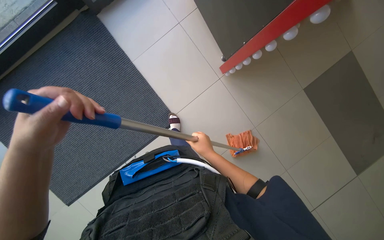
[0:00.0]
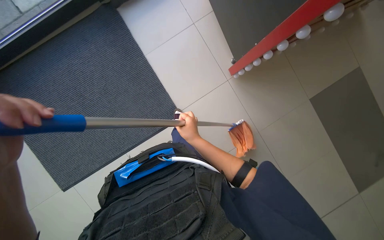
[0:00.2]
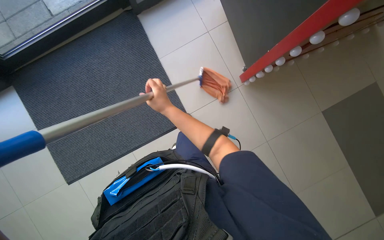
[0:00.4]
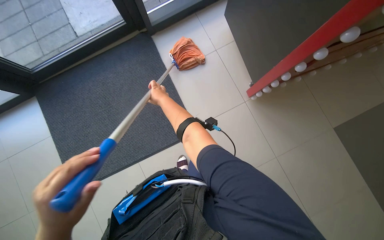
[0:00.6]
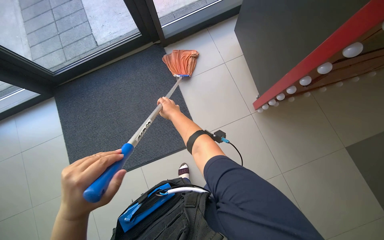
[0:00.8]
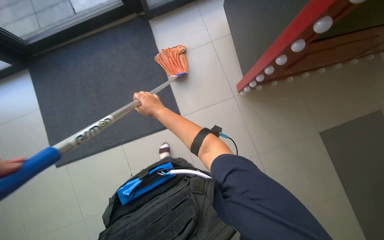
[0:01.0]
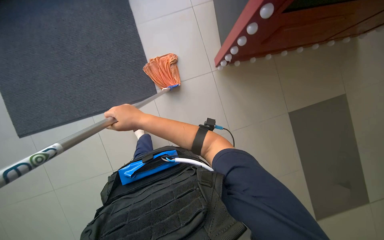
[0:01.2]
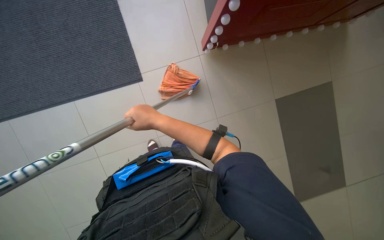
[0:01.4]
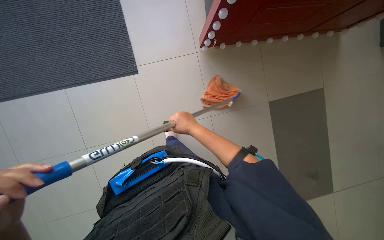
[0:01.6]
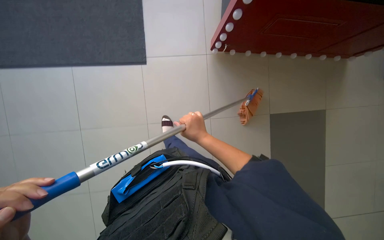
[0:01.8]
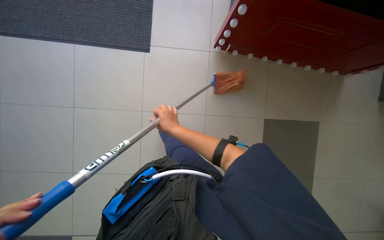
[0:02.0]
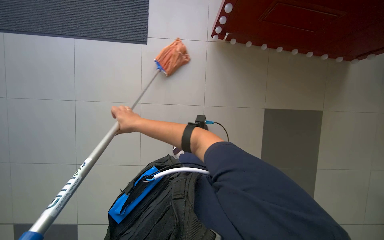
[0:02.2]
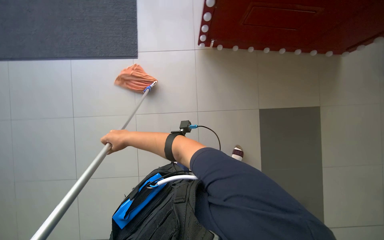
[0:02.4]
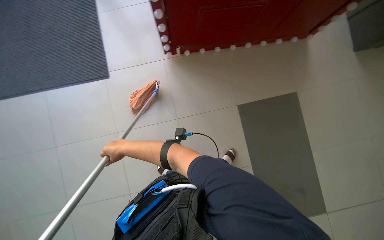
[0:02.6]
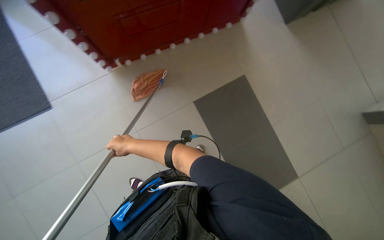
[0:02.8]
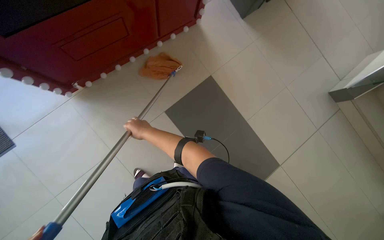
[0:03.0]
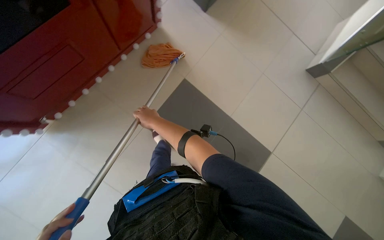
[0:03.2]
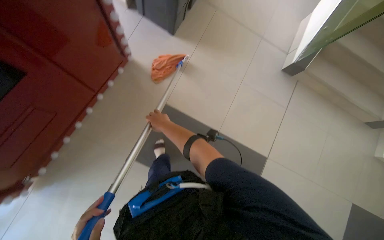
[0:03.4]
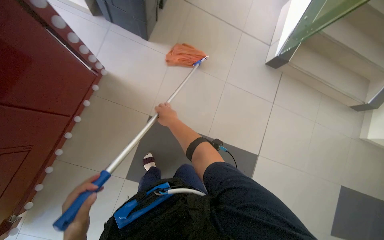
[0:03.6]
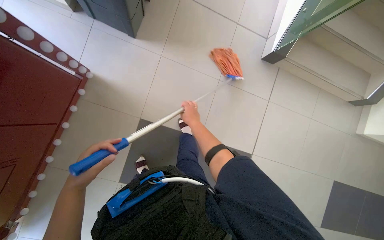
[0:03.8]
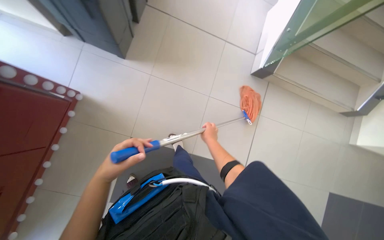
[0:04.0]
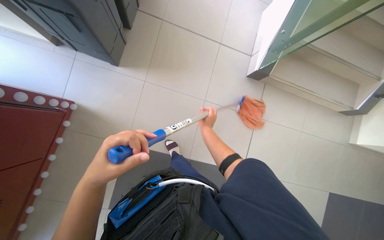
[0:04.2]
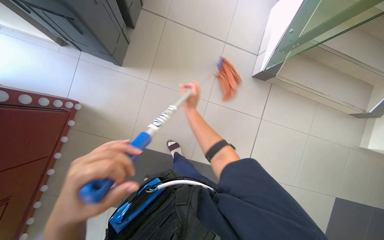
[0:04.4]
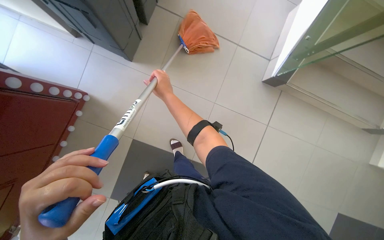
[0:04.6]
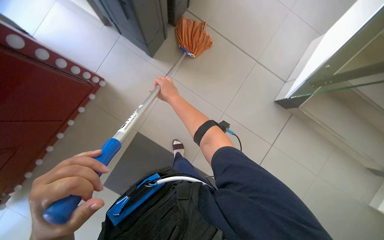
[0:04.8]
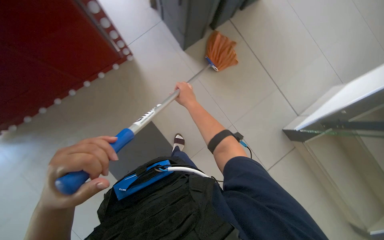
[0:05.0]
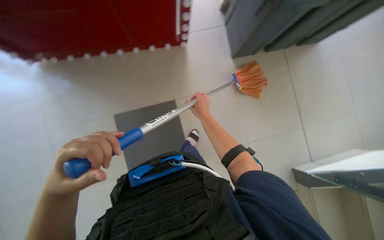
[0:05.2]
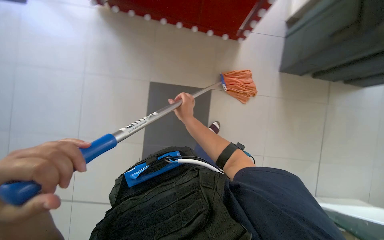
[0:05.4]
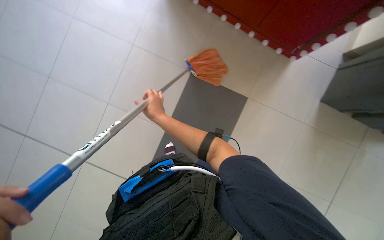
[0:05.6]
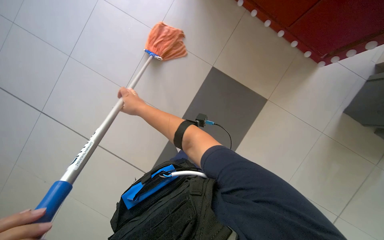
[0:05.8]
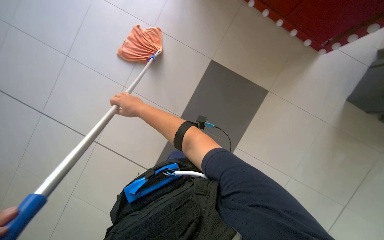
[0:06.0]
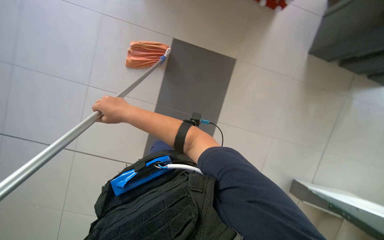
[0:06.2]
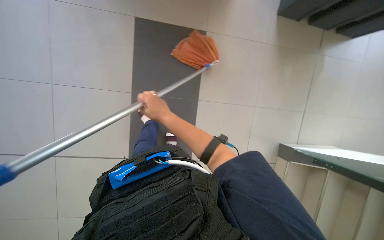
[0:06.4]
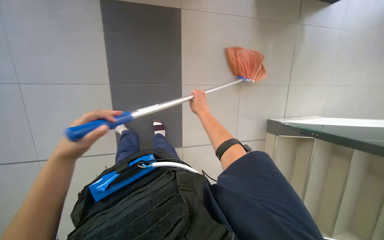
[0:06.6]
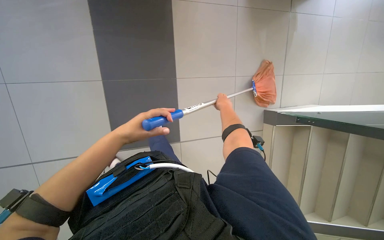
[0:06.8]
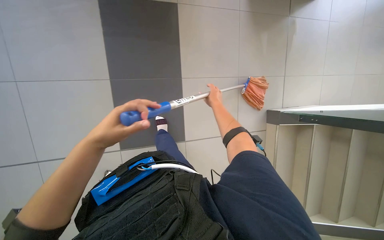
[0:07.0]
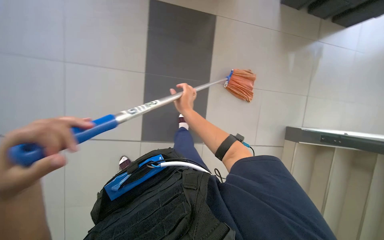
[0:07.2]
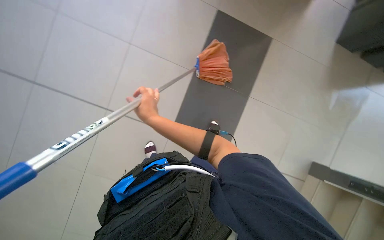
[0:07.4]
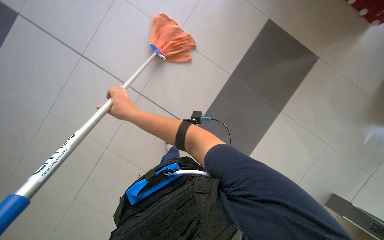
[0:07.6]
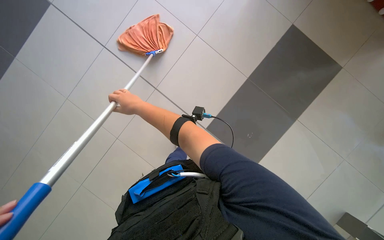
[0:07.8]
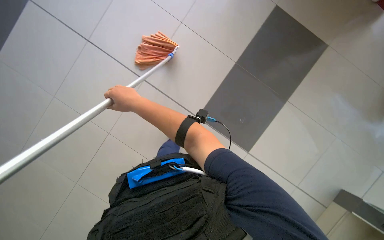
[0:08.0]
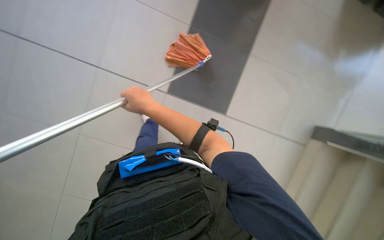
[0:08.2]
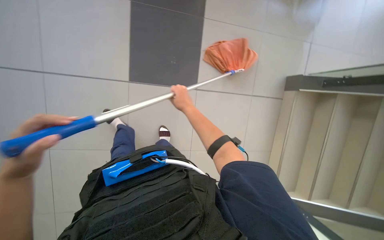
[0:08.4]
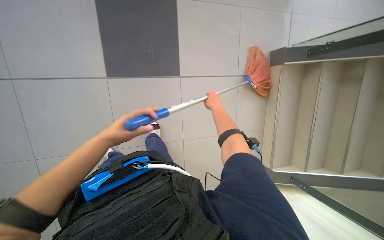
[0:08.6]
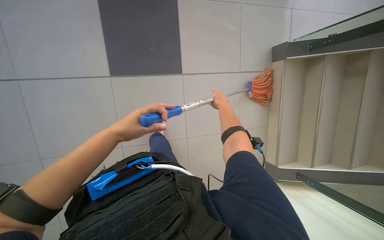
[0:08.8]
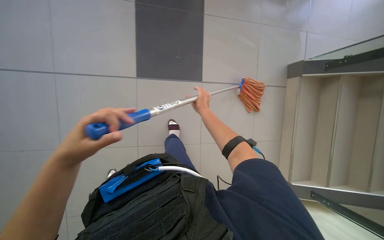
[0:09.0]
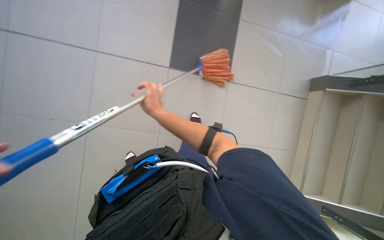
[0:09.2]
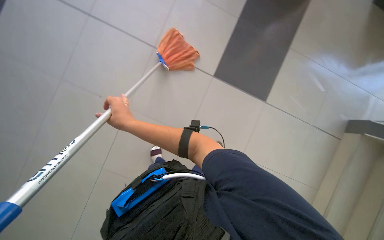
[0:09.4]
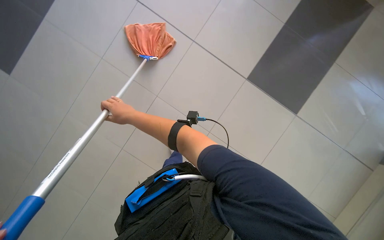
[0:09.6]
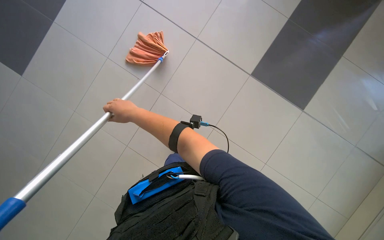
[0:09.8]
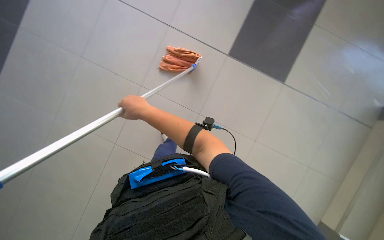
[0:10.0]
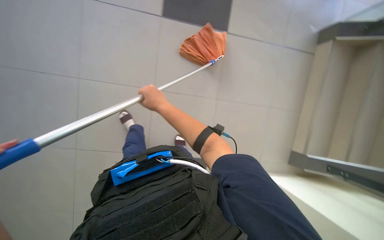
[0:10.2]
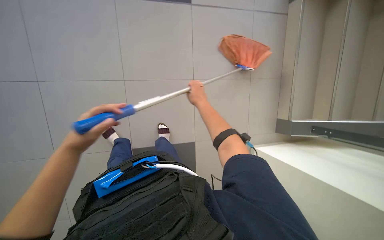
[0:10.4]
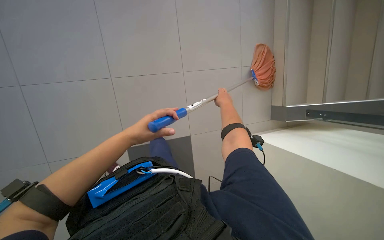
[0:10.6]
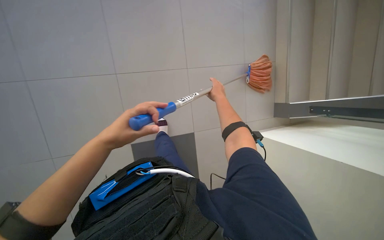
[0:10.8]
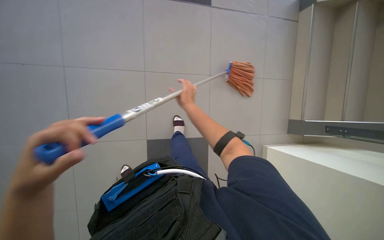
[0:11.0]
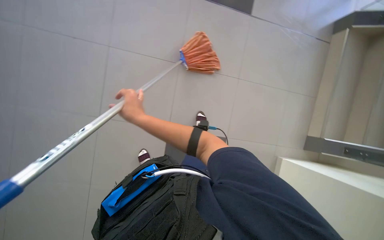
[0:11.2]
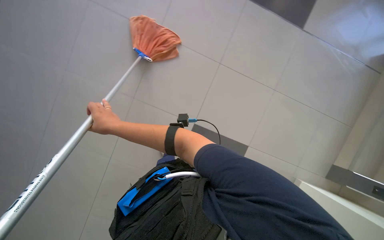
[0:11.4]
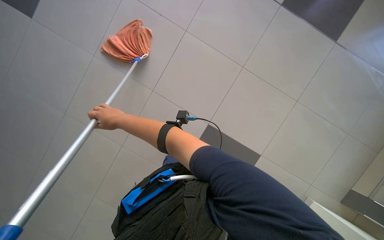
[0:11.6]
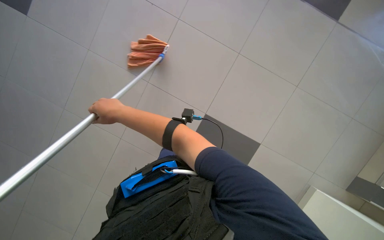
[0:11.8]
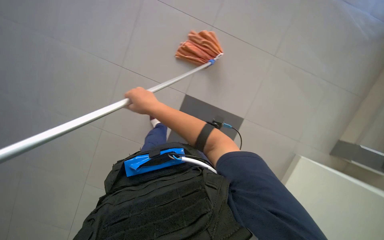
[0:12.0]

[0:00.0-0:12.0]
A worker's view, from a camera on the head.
Job: mopping floor.
The whole recording: Mopping tiled floor. The worker mops the tiled floor using a long-handled mop.
0:00.0 to 0:01.6: The right hand moves some 10 cm to the left and comes back.
0:01.6 to 0:03.0: The head travels about 50 cm. The scene turns approximately 25 degrees counterclockwise in the picture.
0:03.0 to 0:04.4: The camera is carried about 50 cm.
0:04.4 to 0:06.0: The scene rotates clockwise by roughly 40 degrees.
0:06.0 to 0:07.6: The right hand travels to the right and back again, approximately 30 cm each way.
0:07.6 to 0:09.0: The right hand moves to the right and farther from the camera, about 25 cm.

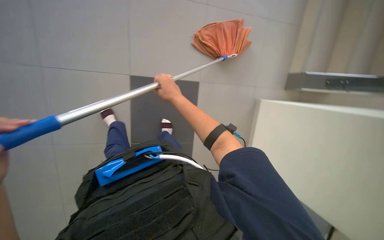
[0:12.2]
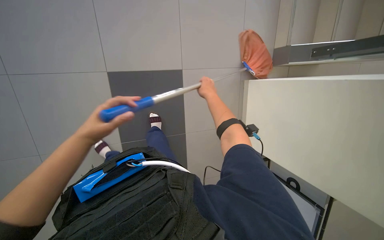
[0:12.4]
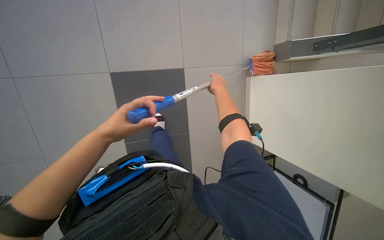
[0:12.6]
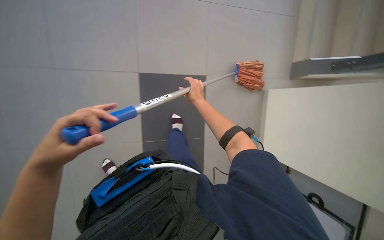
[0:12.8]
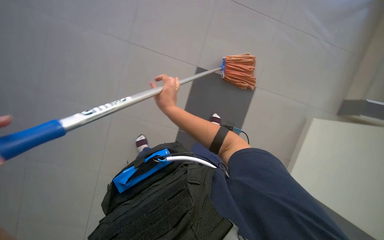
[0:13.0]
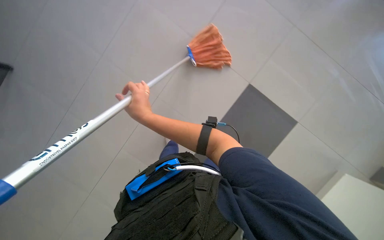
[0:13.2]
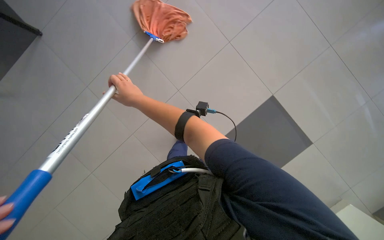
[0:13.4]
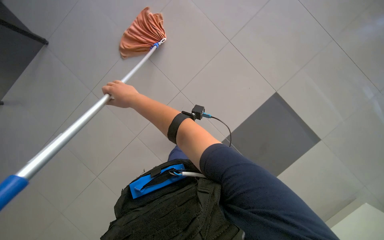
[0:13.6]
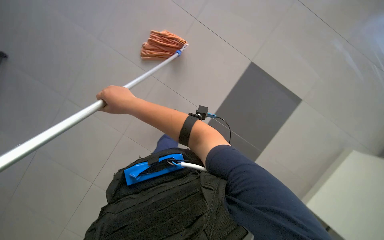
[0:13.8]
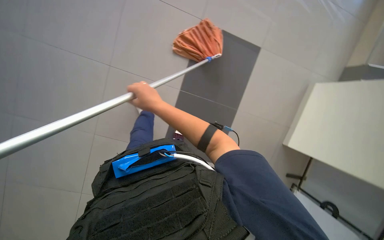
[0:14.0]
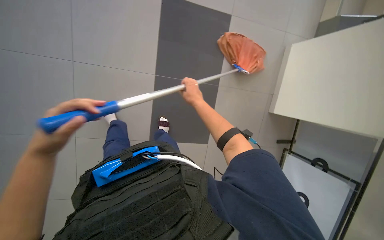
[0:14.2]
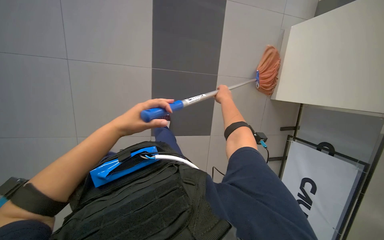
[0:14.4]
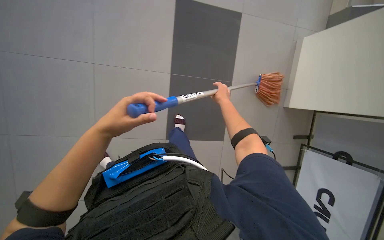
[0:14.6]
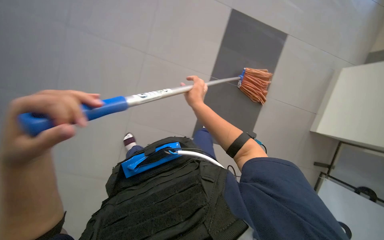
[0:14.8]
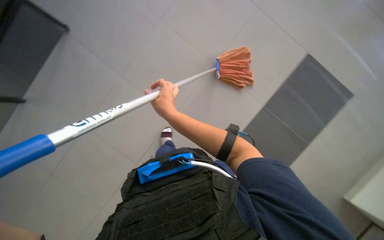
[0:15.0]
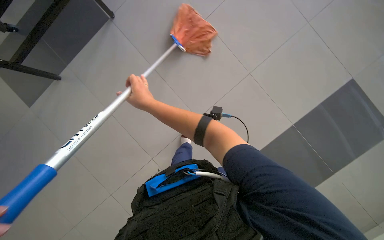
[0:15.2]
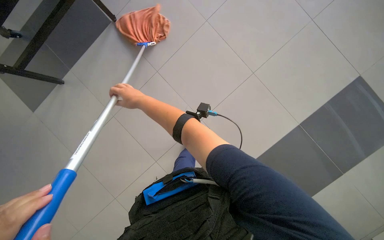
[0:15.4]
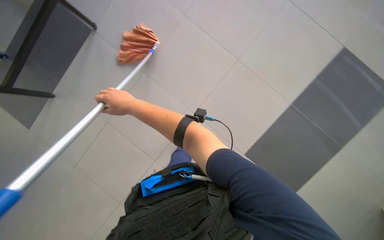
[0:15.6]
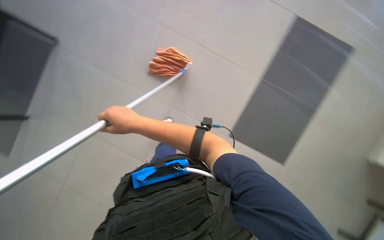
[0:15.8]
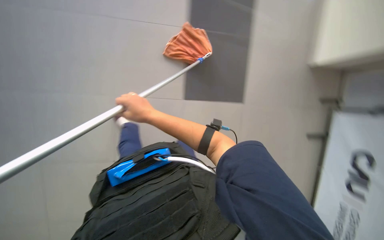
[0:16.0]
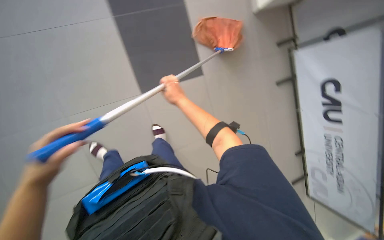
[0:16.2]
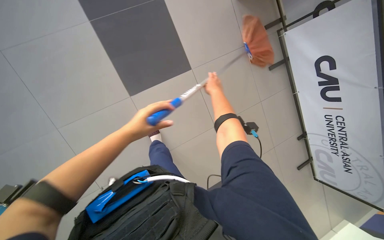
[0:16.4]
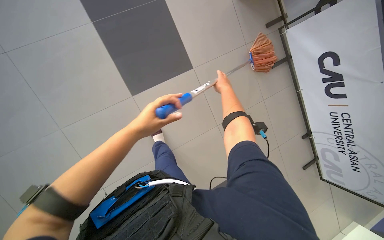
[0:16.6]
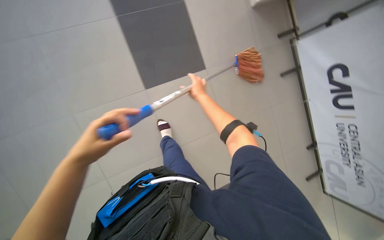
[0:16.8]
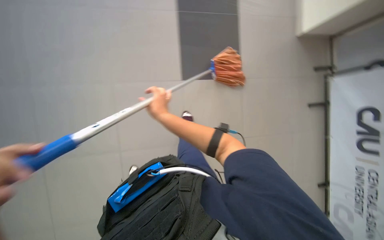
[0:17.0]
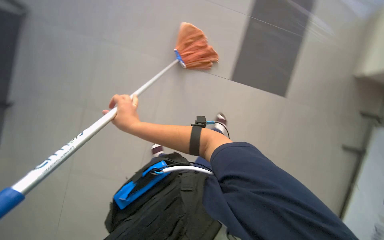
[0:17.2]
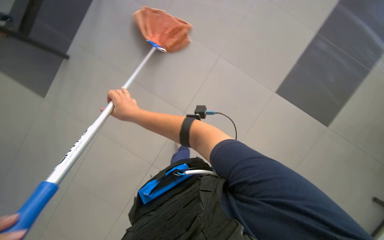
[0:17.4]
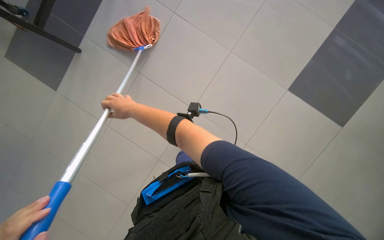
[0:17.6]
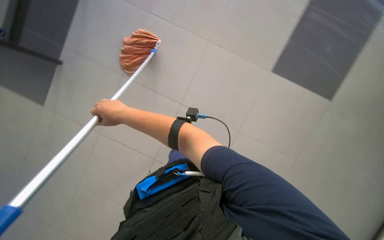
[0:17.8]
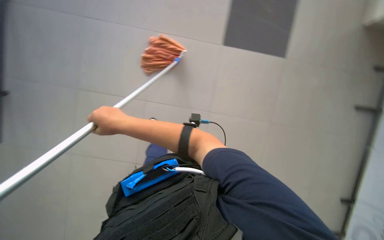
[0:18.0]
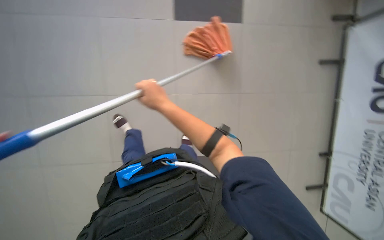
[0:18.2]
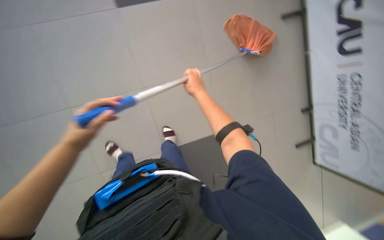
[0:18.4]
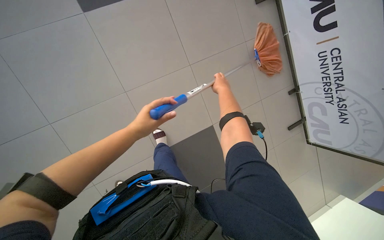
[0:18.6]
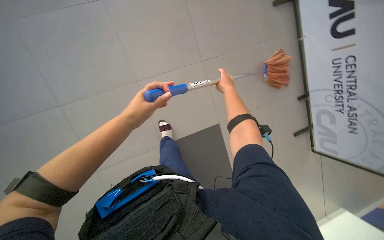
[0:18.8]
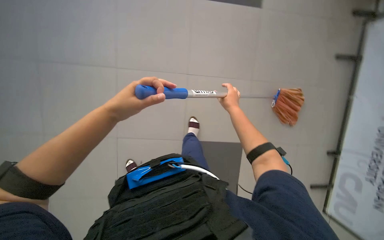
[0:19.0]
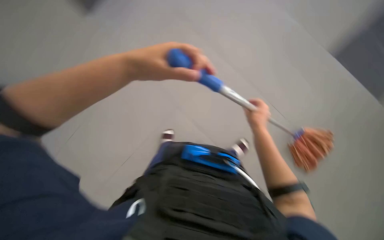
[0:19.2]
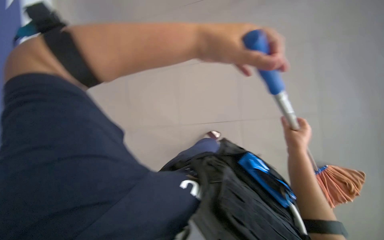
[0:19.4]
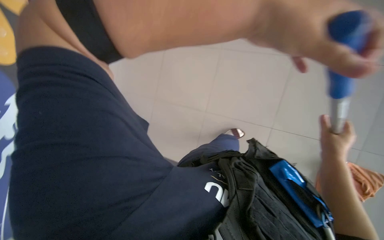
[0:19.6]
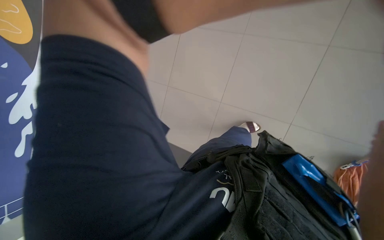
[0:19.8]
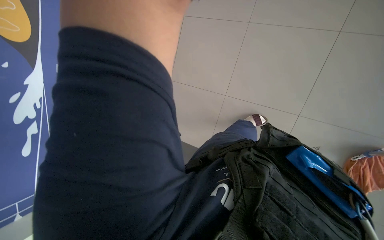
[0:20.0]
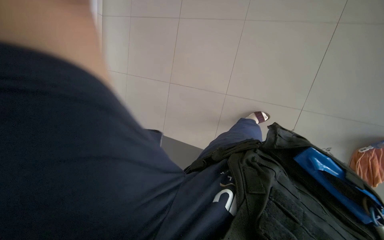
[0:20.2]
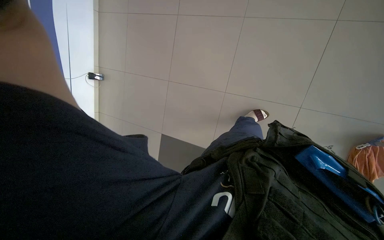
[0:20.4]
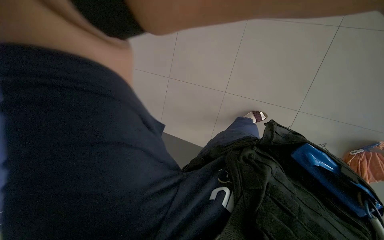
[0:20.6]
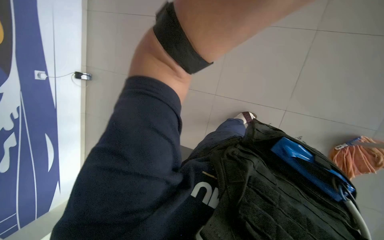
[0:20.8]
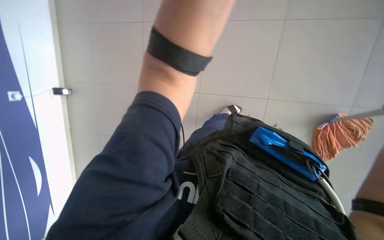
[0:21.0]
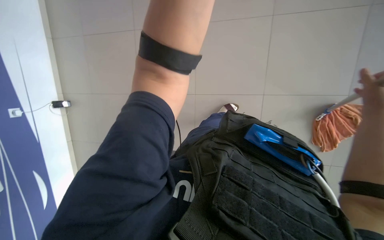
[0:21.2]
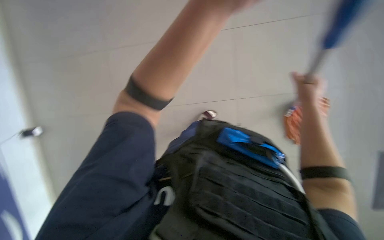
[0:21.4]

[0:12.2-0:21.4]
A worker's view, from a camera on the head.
Job: mopping floor.
The whole recording: Mopping tiled floor. The worker mops the tiled floor using a long-handled mop.
0:12.2 to 0:13.8: The right hand travels to the left by about 30 cm.
0:15.2 to 0:16.8: The right hand moves to the right and farther from the camera, roughly 35 cm.
0:19.8 to 0:21.4: The head turns to the right by roughly 20 degrees.
